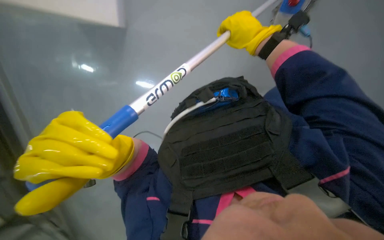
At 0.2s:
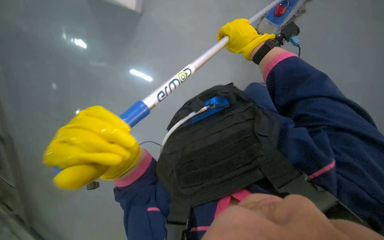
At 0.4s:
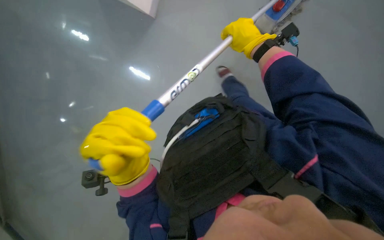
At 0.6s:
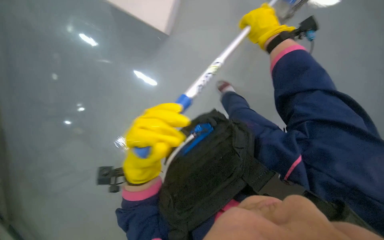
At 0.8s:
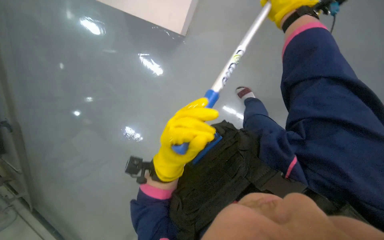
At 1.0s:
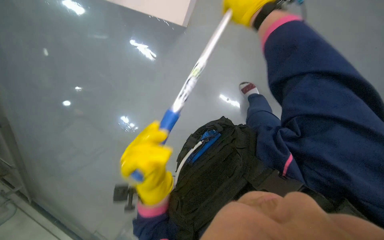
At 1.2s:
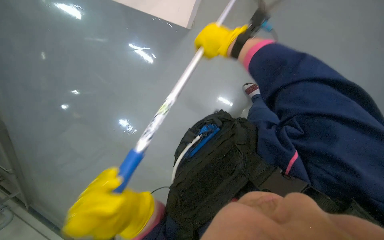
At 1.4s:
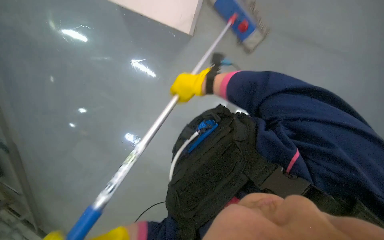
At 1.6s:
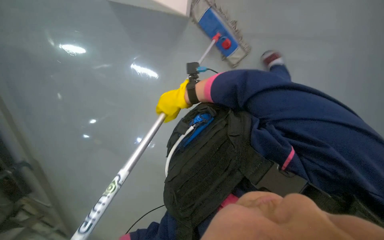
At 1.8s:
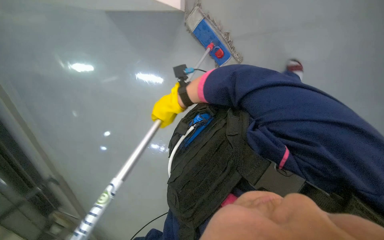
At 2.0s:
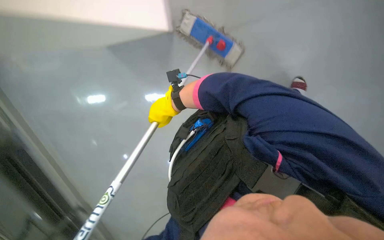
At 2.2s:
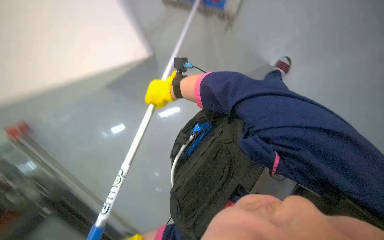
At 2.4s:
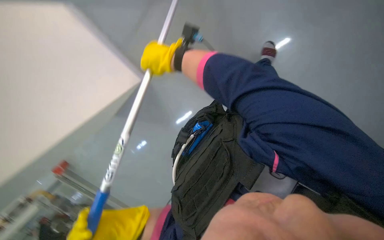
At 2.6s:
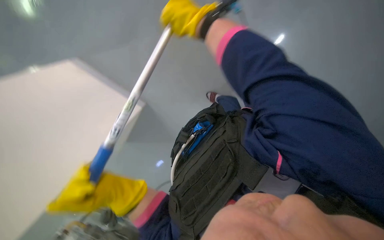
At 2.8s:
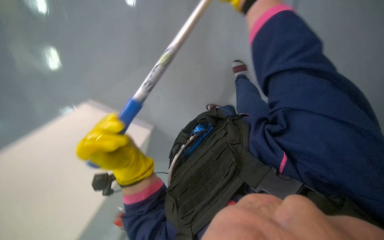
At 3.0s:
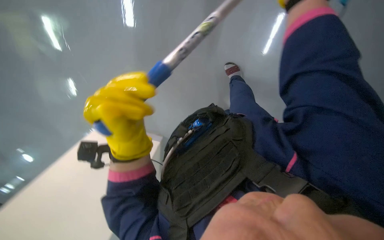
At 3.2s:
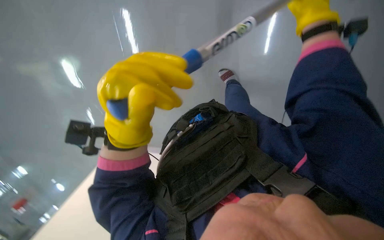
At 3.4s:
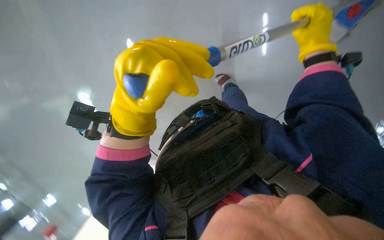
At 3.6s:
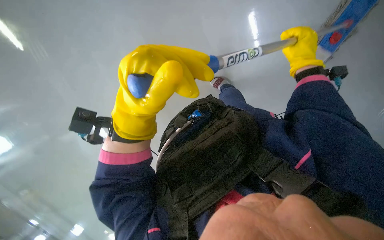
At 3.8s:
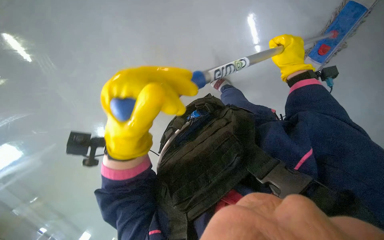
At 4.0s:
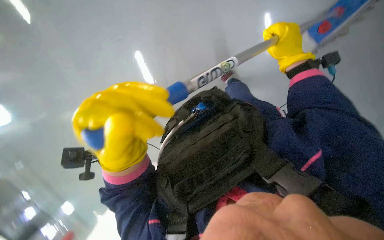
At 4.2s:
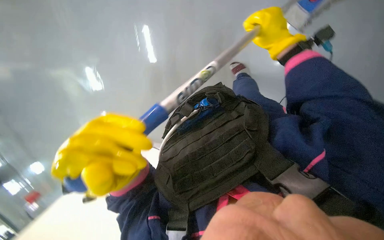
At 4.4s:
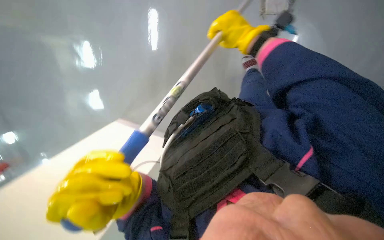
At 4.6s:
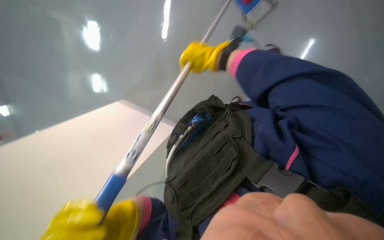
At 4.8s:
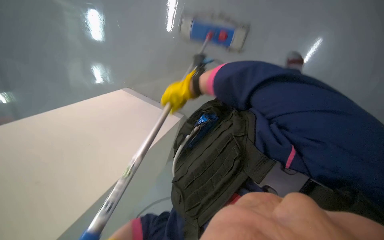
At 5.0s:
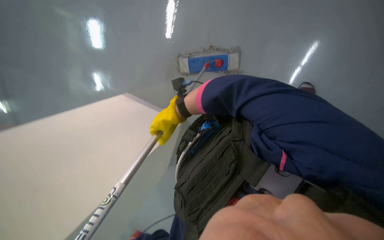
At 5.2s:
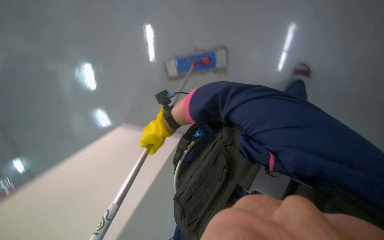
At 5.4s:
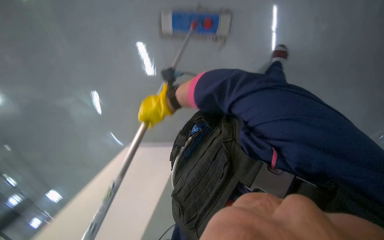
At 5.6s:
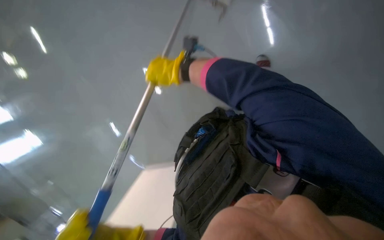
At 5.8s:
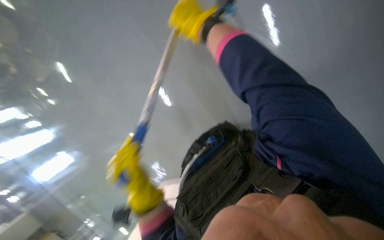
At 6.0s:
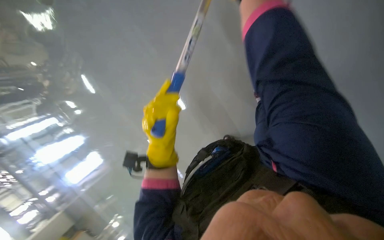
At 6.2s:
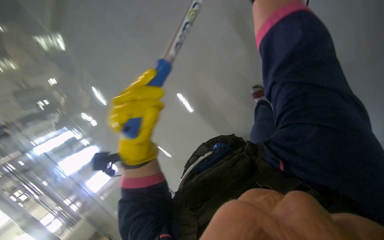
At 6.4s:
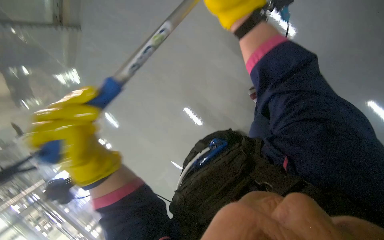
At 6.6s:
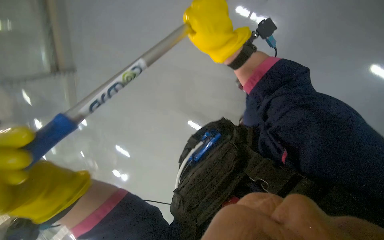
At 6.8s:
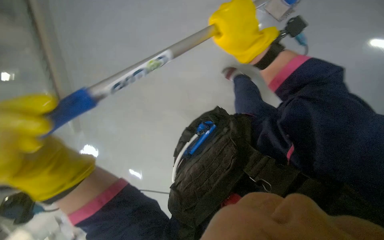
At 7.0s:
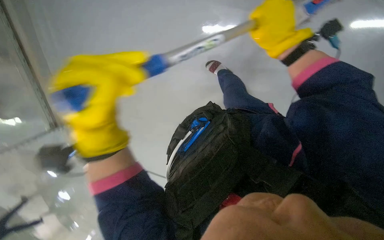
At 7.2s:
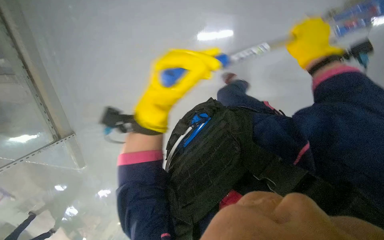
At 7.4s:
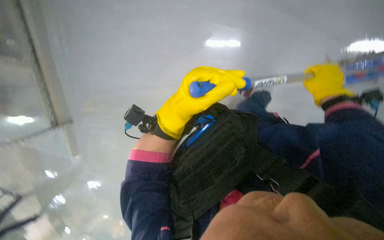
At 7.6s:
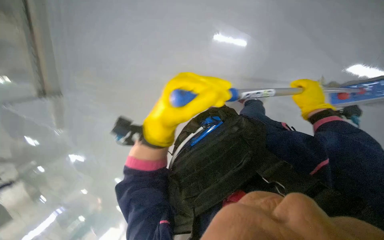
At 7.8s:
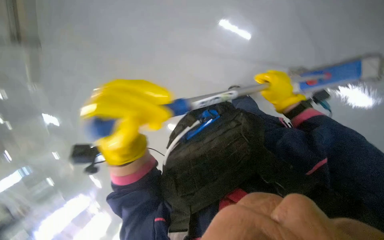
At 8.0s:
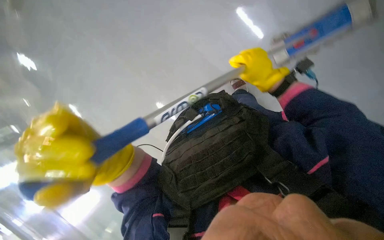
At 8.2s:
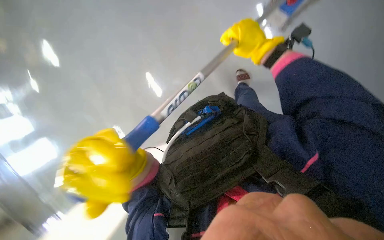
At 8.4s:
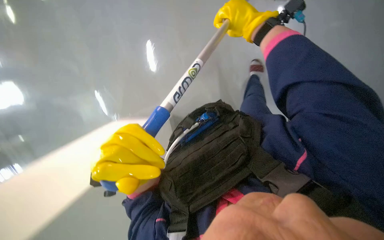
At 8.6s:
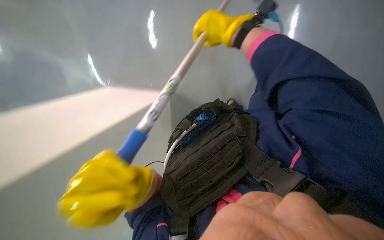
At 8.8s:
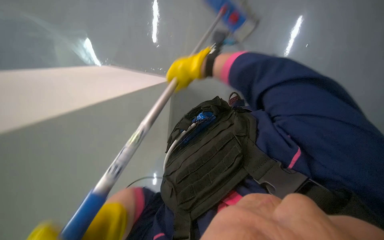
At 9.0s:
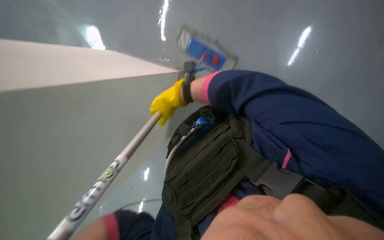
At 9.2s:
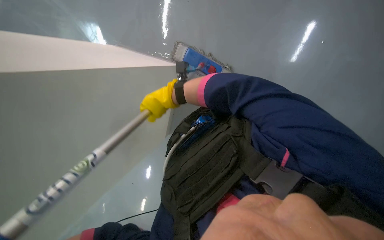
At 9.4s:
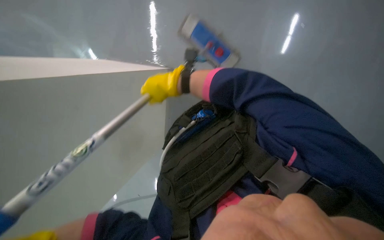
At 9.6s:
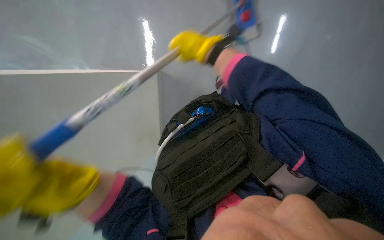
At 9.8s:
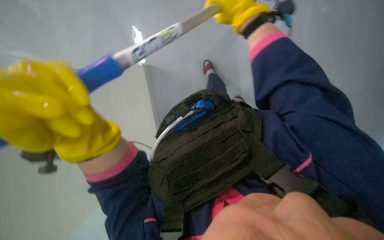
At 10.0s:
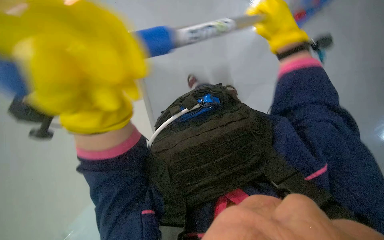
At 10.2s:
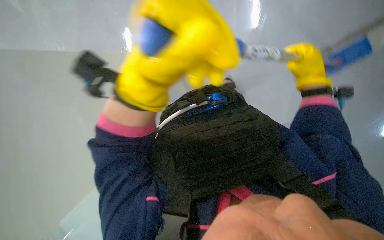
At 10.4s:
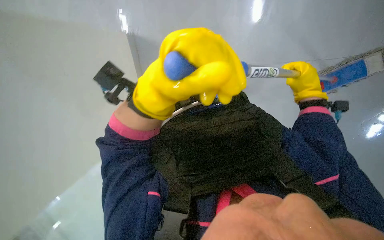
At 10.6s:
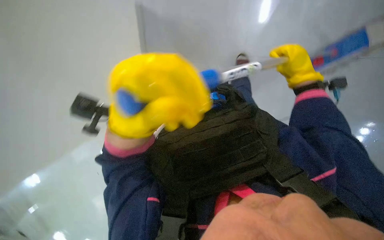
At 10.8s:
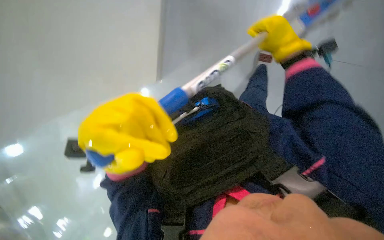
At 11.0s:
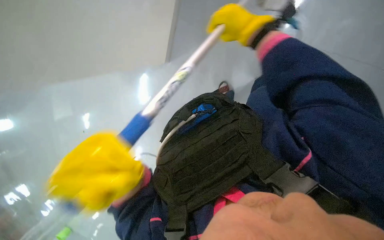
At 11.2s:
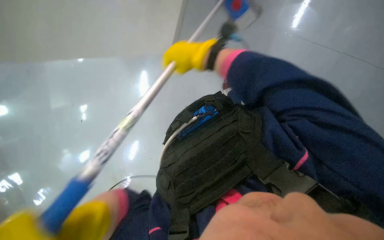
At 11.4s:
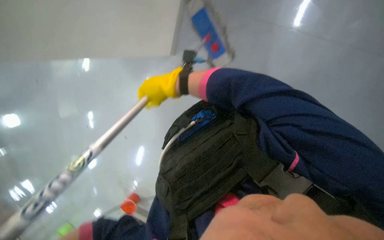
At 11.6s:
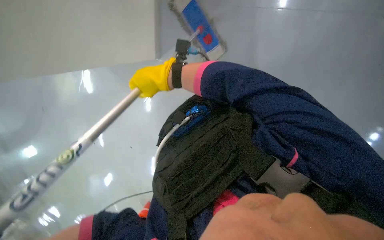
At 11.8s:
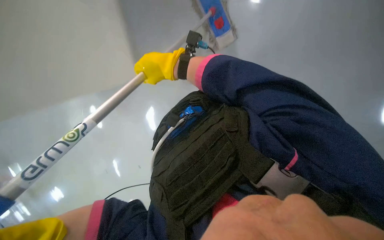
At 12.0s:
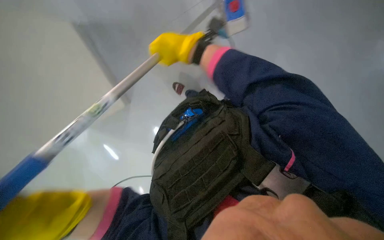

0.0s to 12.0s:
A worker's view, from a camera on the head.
Job: mopping floor.
The whole recording: Mopping the floor. The worker mops the floor, periodically wringing the mop and changing the mop head.
0.0s to 1.6s: The right hand shifts about 20 cm down the picture and to the left.
3.0s to 4.4s: The left hand travels down the picture by about 15 cm.
6.0s to 7.6s: The wearer moves about 60 cm.
7.6s to 9.0s: The right hand shifts roughly 40 cm to the left.
9.0s to 10.4s: The right hand heads to the right, covering some 35 cm.
10.4s to 12.0s: Everything in view rotates some 30 degrees counterclockwise. The right hand is displaced to the left by roughly 25 cm.

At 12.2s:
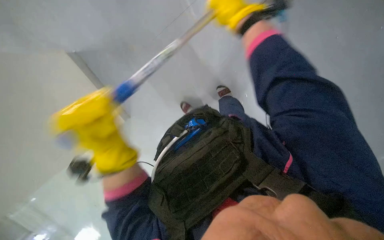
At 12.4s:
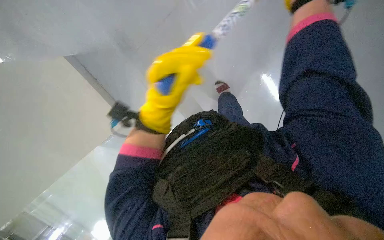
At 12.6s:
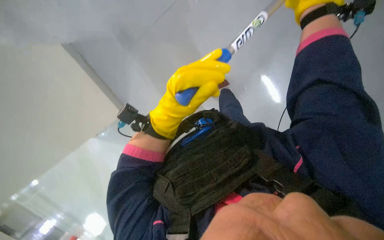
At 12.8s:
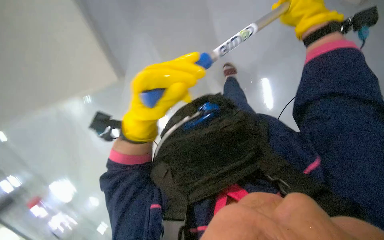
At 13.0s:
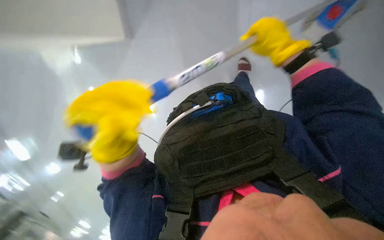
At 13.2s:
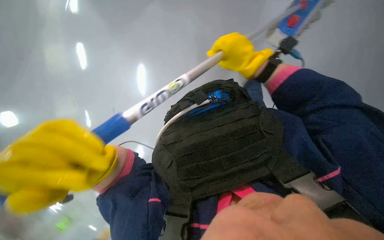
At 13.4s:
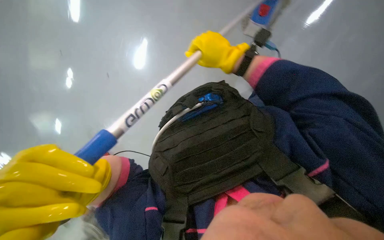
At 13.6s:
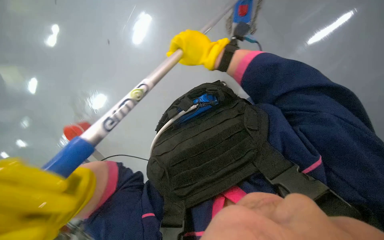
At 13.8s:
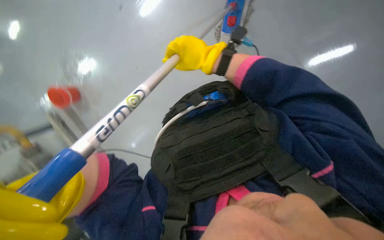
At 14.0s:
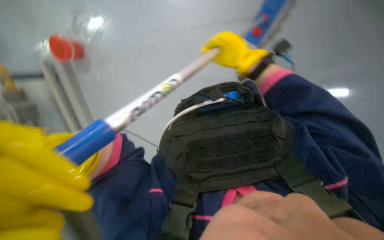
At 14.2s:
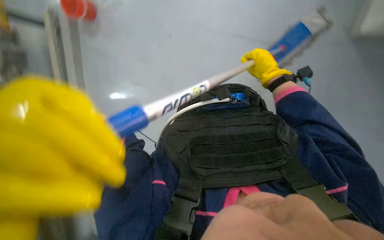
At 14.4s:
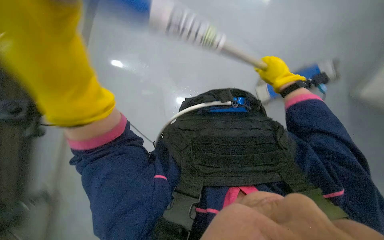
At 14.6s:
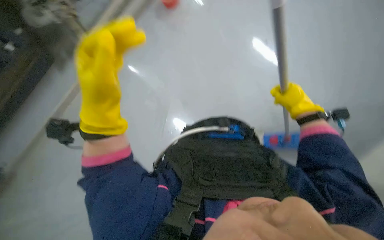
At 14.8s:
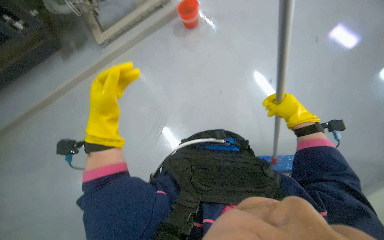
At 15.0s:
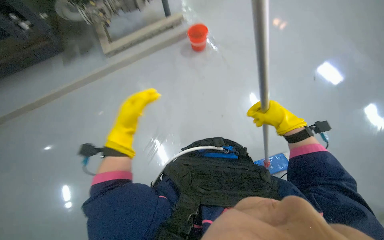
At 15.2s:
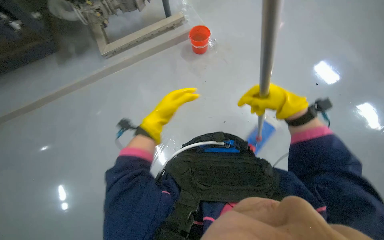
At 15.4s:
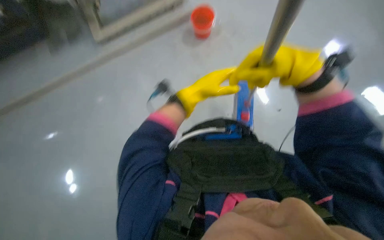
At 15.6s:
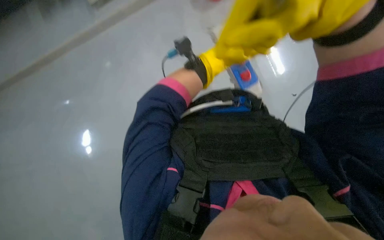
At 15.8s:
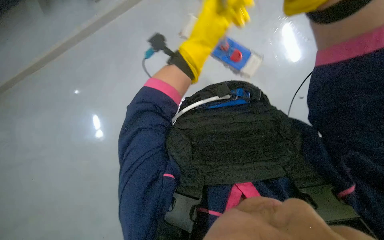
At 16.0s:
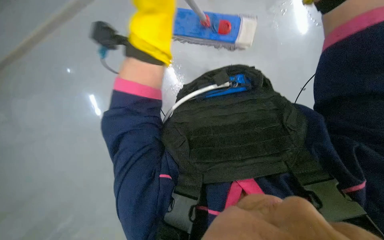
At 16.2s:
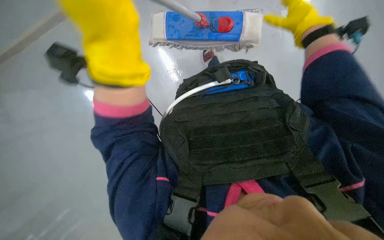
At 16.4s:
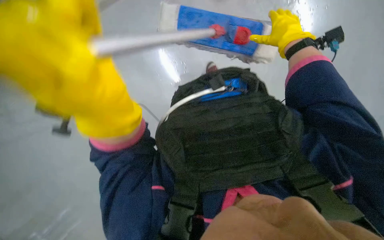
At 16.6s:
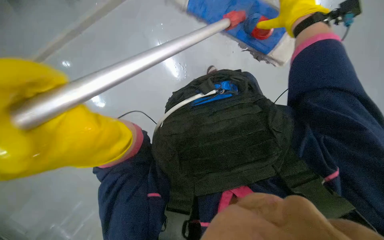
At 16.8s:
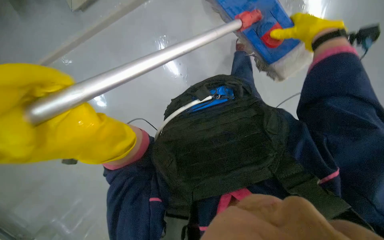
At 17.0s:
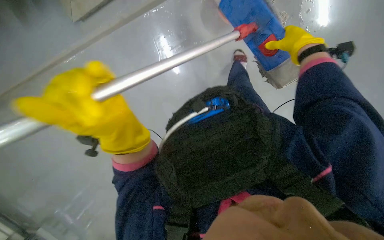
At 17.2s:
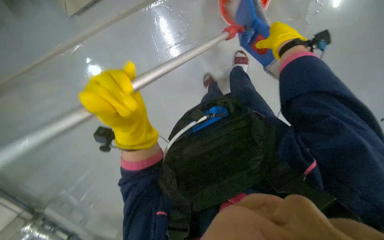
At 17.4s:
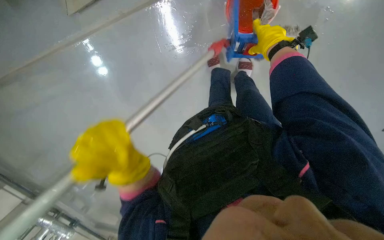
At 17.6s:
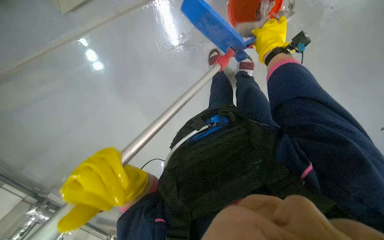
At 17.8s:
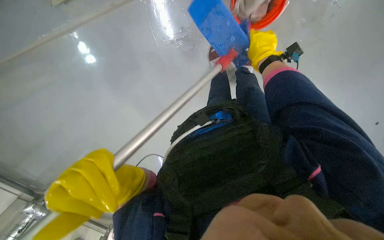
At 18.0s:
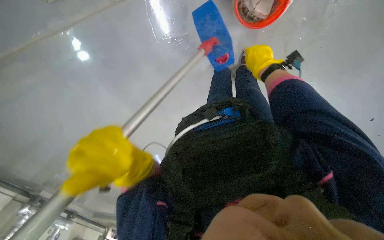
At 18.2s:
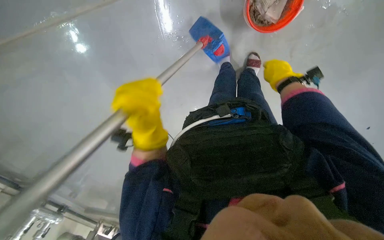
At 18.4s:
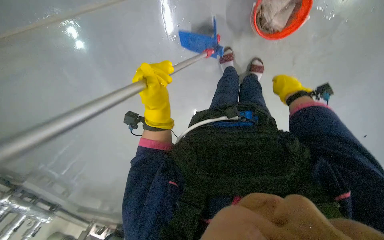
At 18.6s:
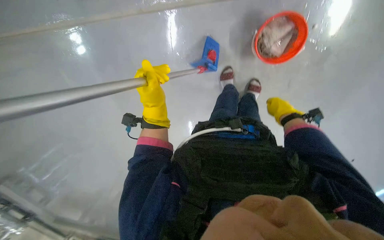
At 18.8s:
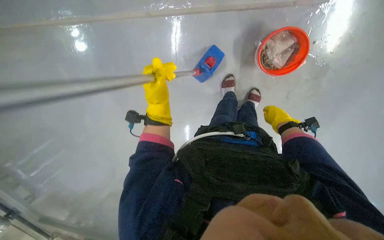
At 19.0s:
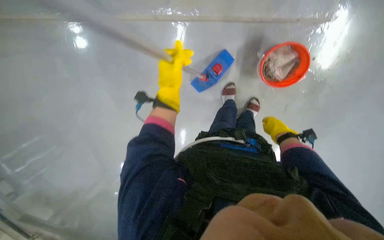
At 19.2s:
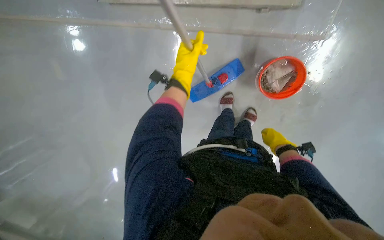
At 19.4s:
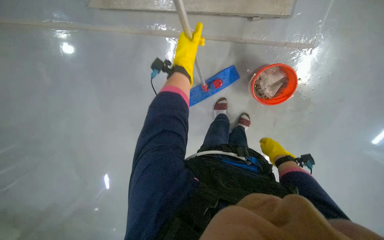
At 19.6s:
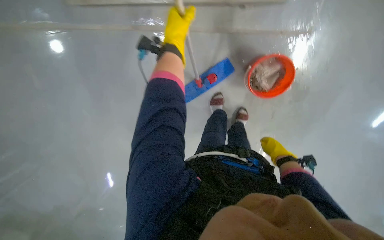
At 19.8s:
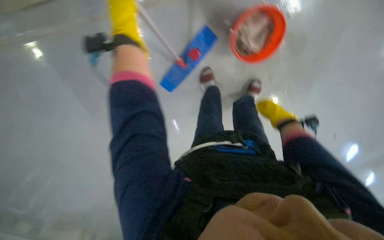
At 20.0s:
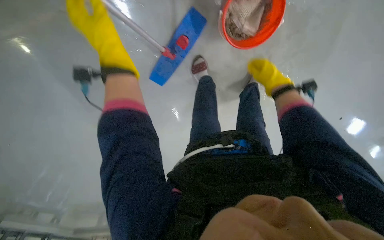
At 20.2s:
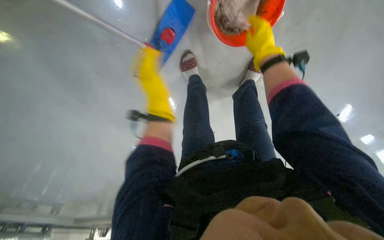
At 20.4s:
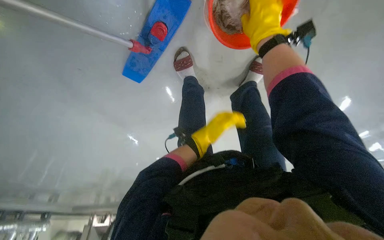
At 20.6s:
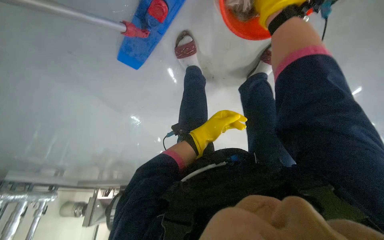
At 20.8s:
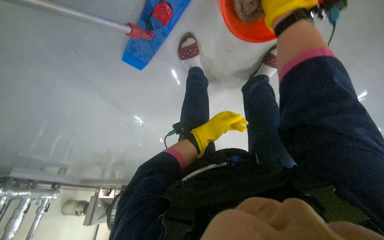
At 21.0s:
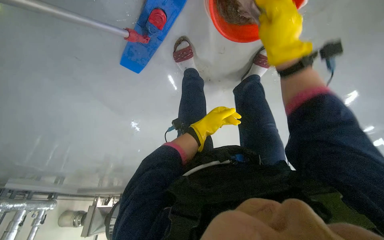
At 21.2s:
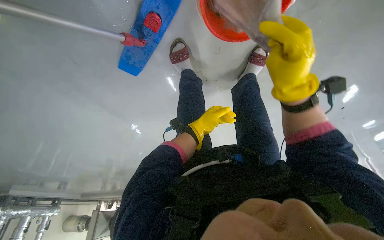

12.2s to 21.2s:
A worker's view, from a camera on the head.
Job: mopping floor.
The whole recording: Mopping the floor. The worker mops the floor, periodically wringing the mop and changing the mop head.
12.2s to 13.8s: The right hand is displaced down the picture by approximately 10 cm, and goes to the right and returns, roughly 10 cm each way.
13.8s to 15.2s: The wearer looks roughly 25 degrees further upward.
15.2s to 16.6s: The camera pitches downward, by roughly 15 degrees. The left hand is displaced nearer to the camera and down the picture by about 25 cm, while the right hand goes nearer and farther, about 25 cm each way, reversing 2 times.
16.6s to 18.2s: The left hand moves nearer and farther over some 20 cm, changing direction 2 times.
19.8s to 21.2s: The right hand travels nearer to the camera, to the left and up the picture by roughly 25 cm.
